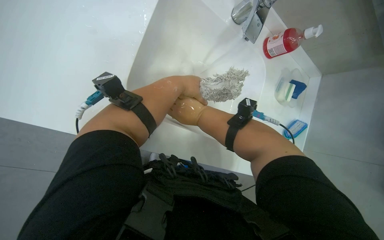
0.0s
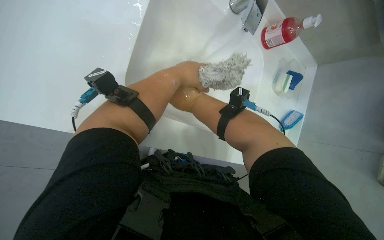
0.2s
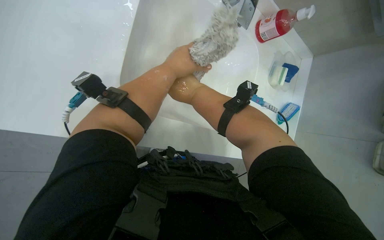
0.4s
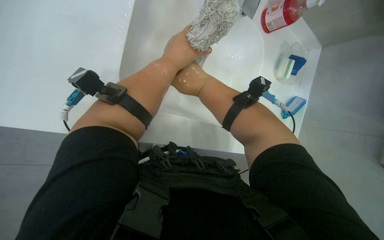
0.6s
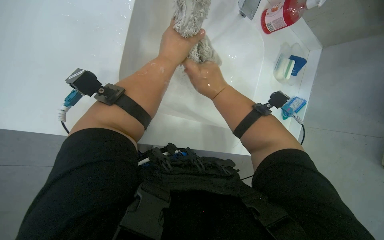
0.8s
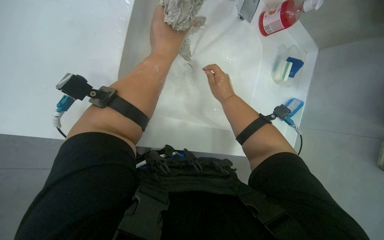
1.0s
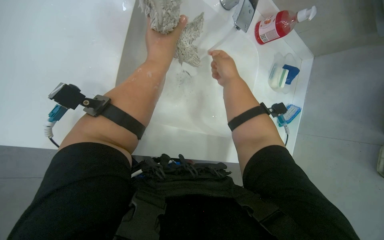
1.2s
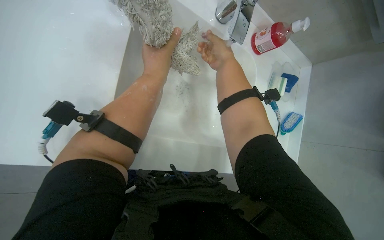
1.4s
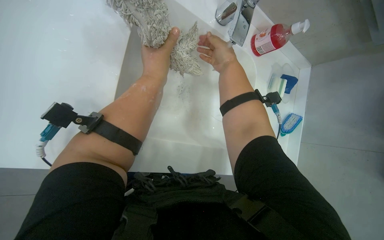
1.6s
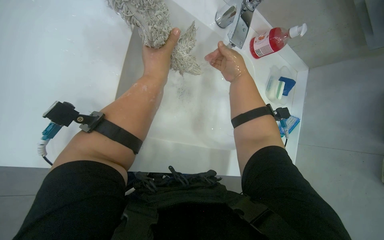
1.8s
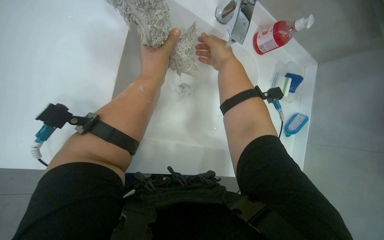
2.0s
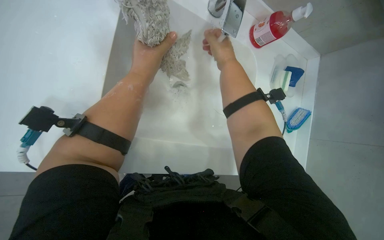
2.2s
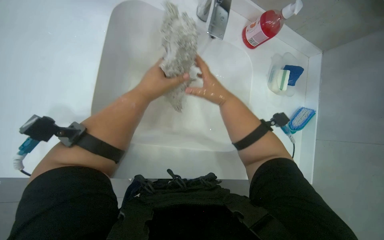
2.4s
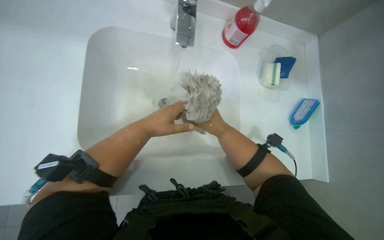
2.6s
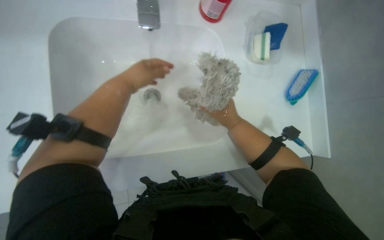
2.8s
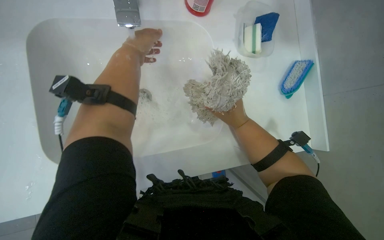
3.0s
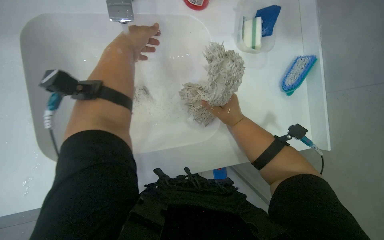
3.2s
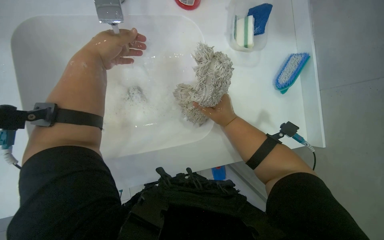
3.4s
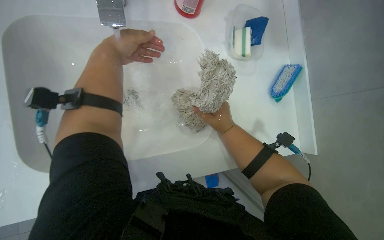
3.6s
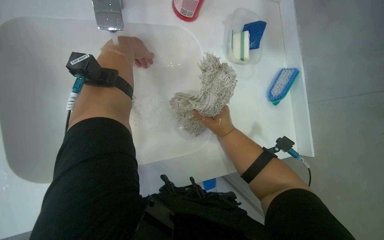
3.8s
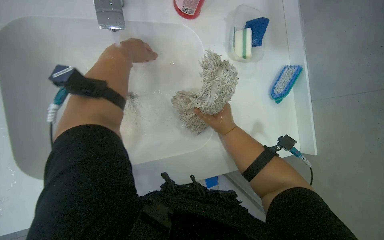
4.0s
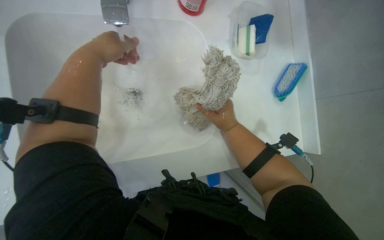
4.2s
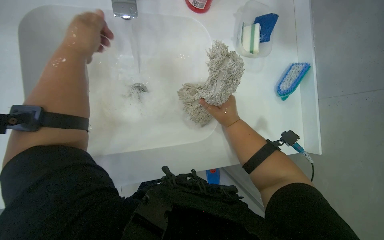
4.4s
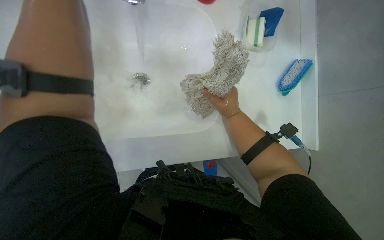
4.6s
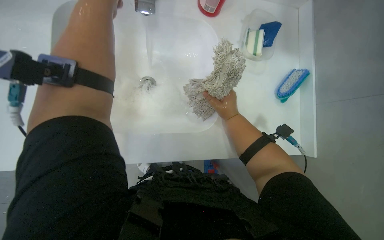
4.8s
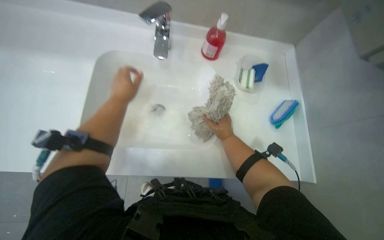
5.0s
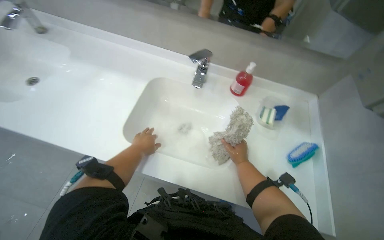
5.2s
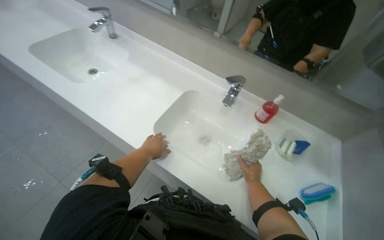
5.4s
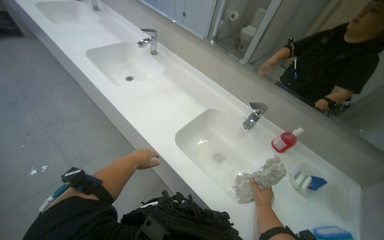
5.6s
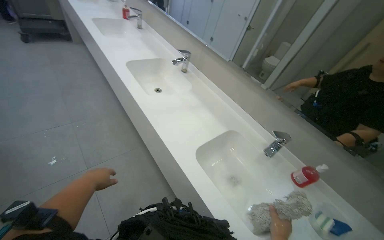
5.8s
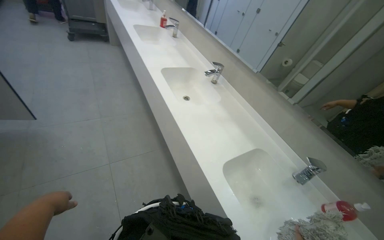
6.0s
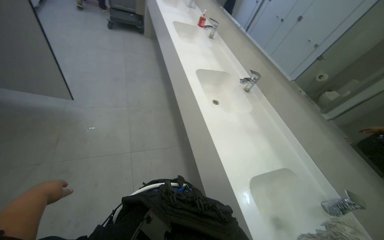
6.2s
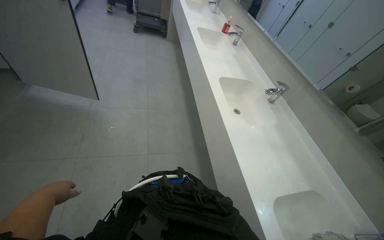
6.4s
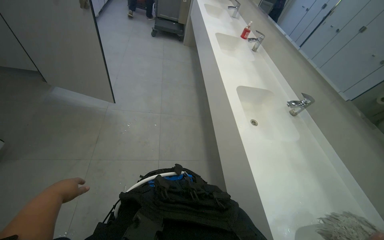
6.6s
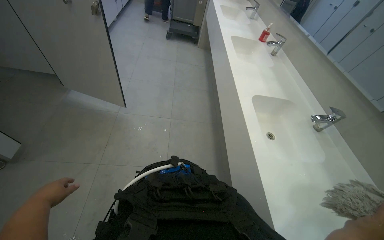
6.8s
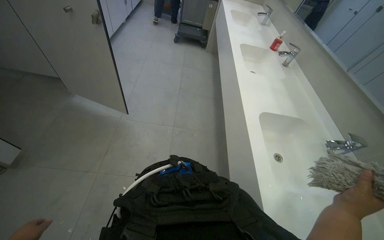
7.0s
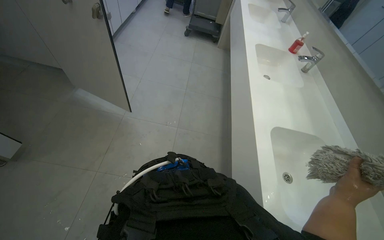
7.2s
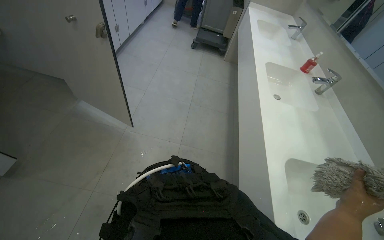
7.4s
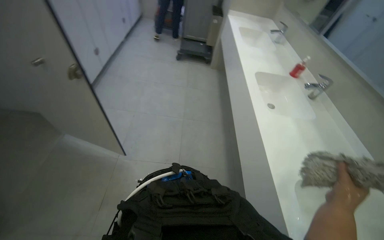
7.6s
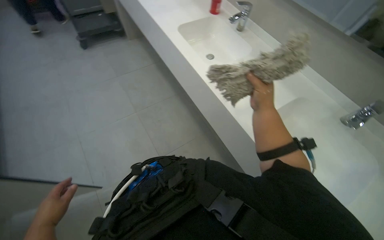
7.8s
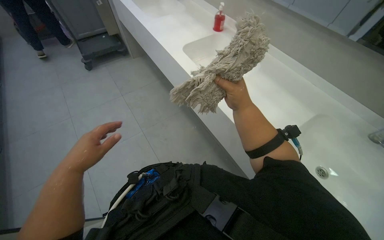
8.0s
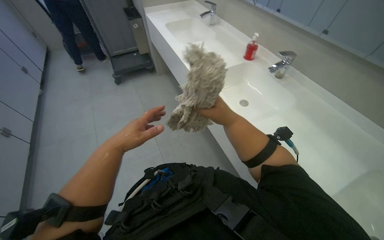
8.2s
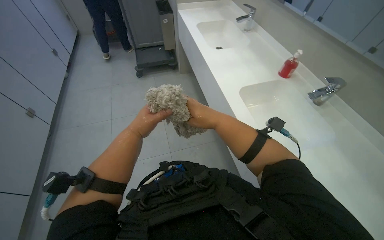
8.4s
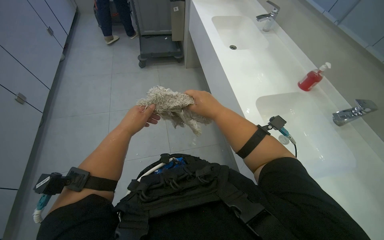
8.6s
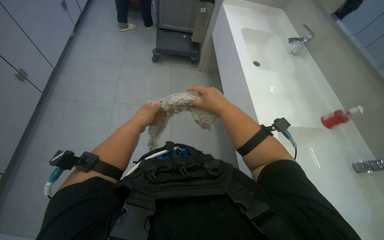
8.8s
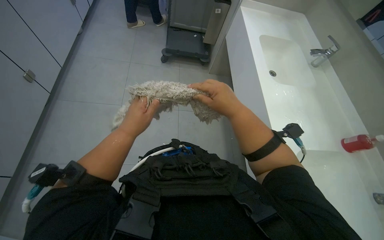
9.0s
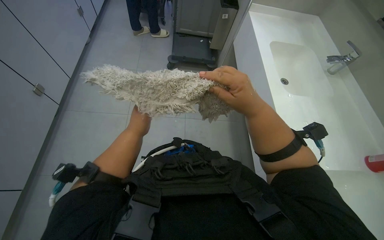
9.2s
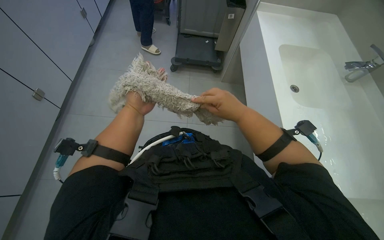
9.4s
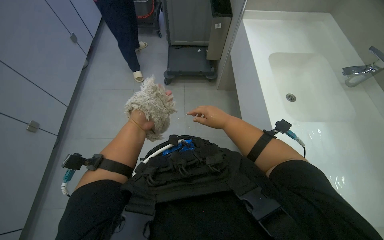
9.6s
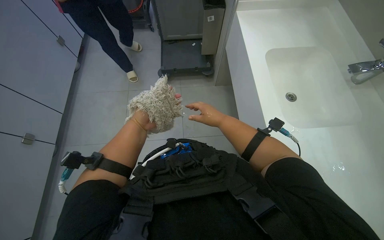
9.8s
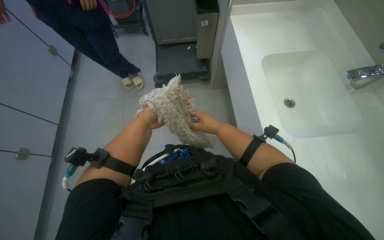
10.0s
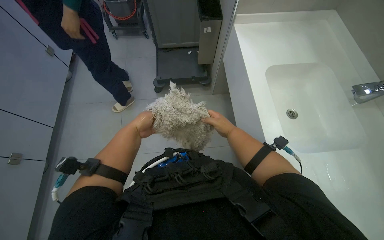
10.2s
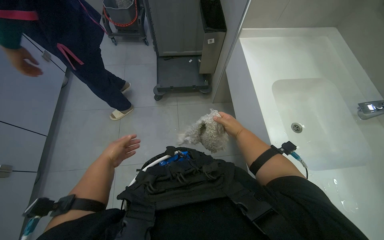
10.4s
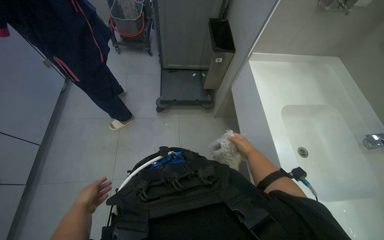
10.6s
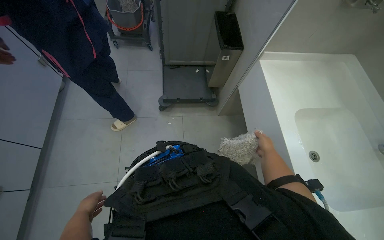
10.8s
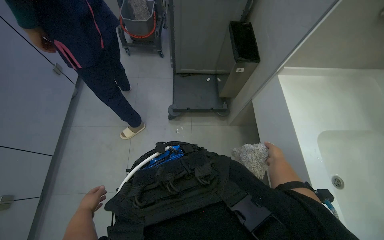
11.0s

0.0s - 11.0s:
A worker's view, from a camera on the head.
Job: preparing cleaning supplies.
The whole recording: Washing mop head in sink. The worker washes and wrings out the mop head in the sink, then places it into a bucket.
0.0s - 1.6s: The right hand travels up the picture and to the right by some 20 cm.
1.6s - 3.2s: The right hand travels down the picture by about 20 cm, while the left hand moves approximately 10 cm down the picture and comes back.
3.2s - 4.8s: The left hand shifts about 15 cm nearer to the camera.
4.8s - 6.2s: The camera travels some 60 cm. The head rotates roughly 75 degrees to the left. The wearer looks approximately 50 degrees further upward.
6.2s - 7.8s: The head travels approximately 80 cm.
7.8s - 9.4s: The camera travels about 60 cm. The wearer looks some 30 degrees further to the left.
9.4s - 11.0s: The camera is carried roughly 40 cm.

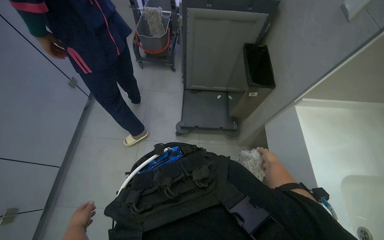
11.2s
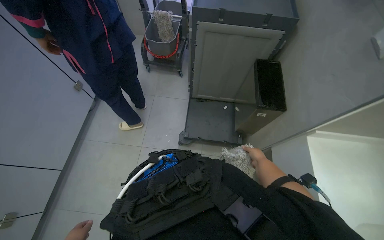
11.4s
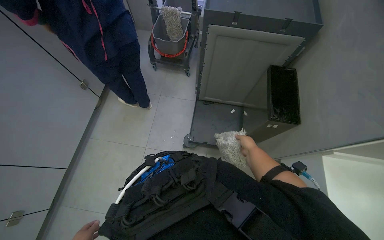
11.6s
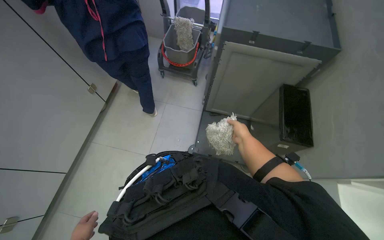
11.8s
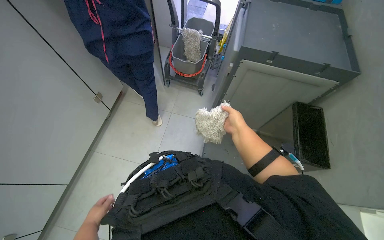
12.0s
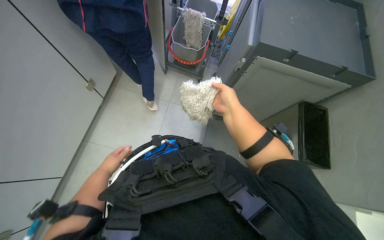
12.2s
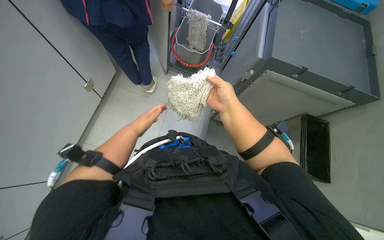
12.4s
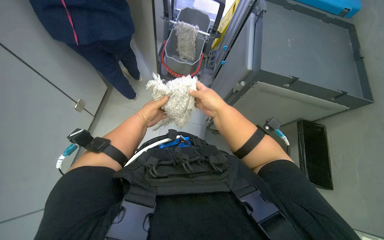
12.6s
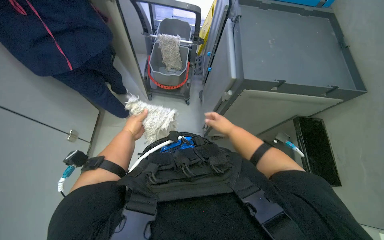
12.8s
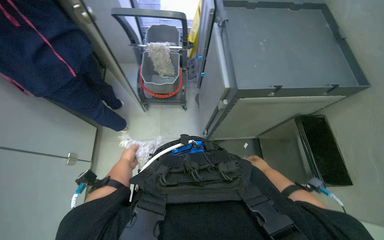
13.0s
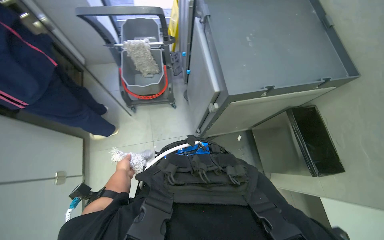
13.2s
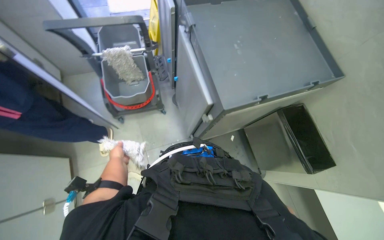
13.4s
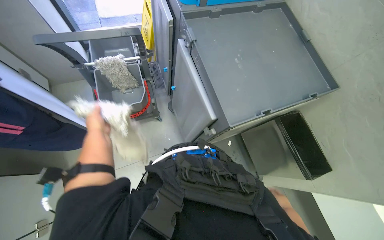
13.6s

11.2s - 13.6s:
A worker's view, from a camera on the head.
Job: preparing cleaning supplies.
The whole recording: Washing mop head in sink. The worker washes and wrings out the mop head in the sink, then places it into a bucket.
11.2s - 12.4s: The camera travels some 50 cm.
12.4s - 13.6s: The camera travels roughly 50 cm. The wearer looks approximately 35 degrees further to the right.

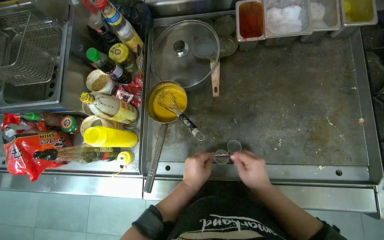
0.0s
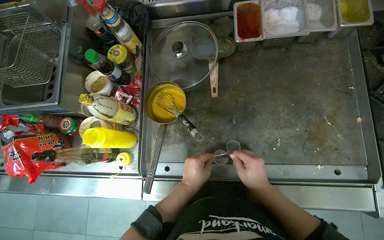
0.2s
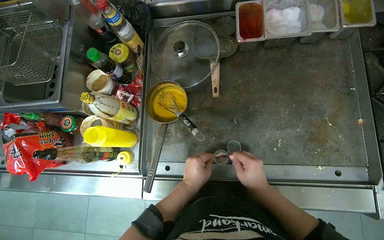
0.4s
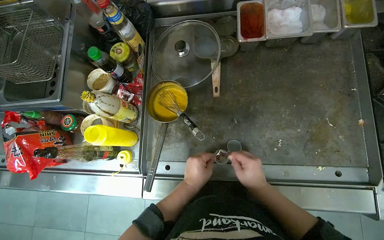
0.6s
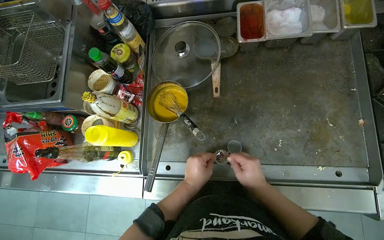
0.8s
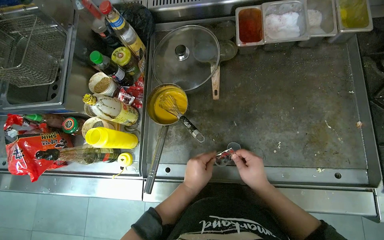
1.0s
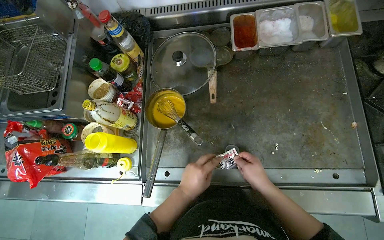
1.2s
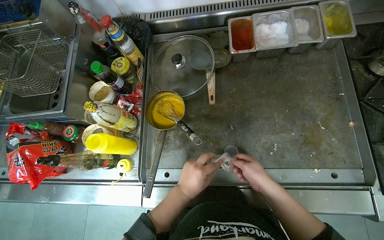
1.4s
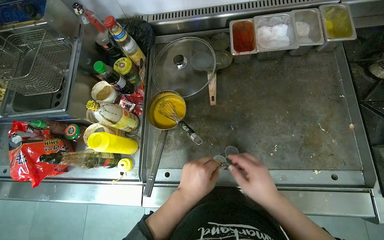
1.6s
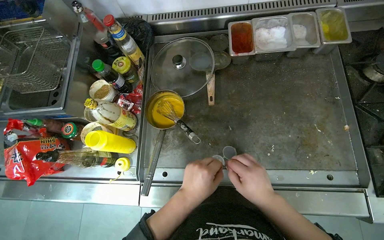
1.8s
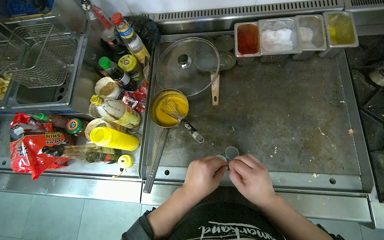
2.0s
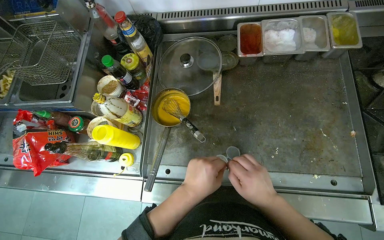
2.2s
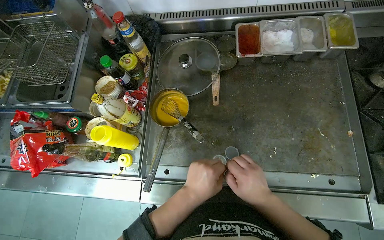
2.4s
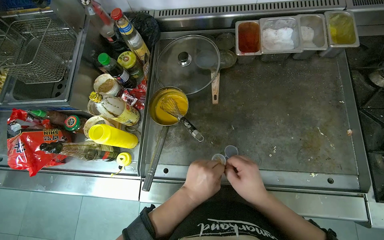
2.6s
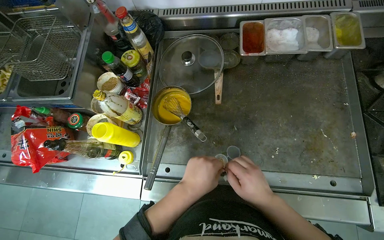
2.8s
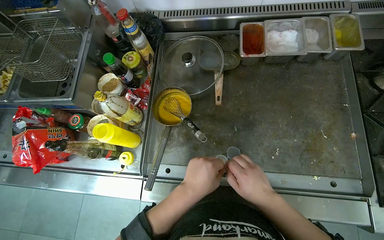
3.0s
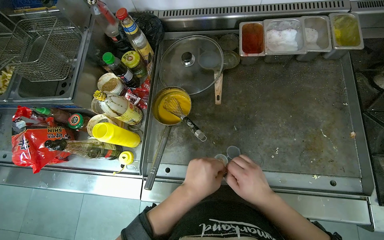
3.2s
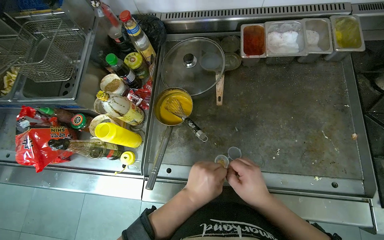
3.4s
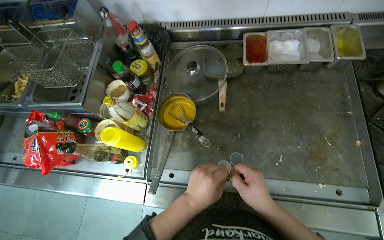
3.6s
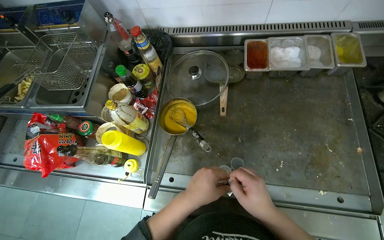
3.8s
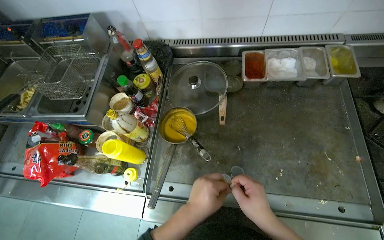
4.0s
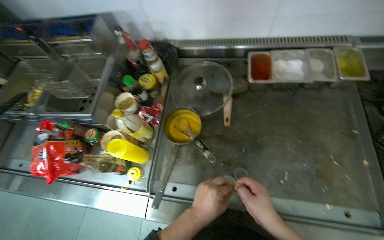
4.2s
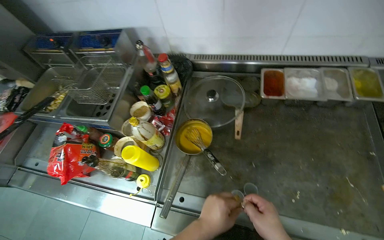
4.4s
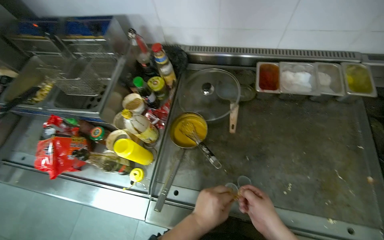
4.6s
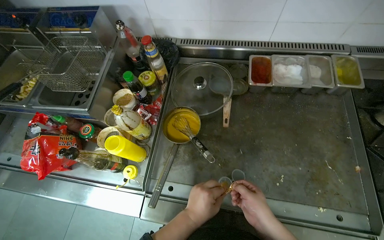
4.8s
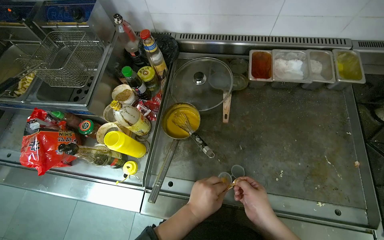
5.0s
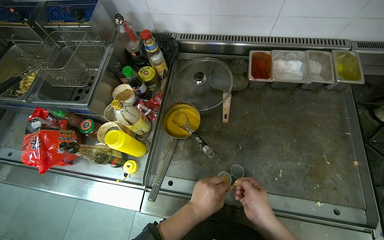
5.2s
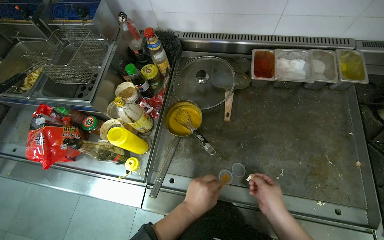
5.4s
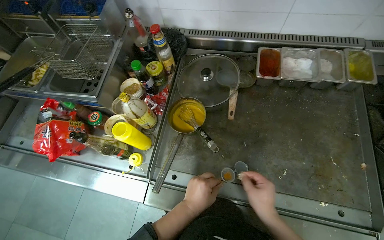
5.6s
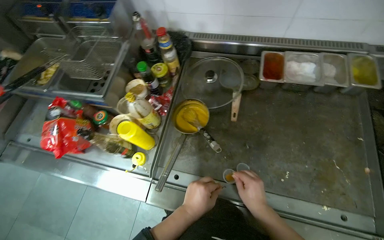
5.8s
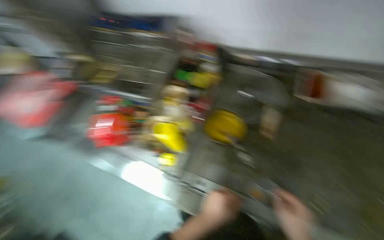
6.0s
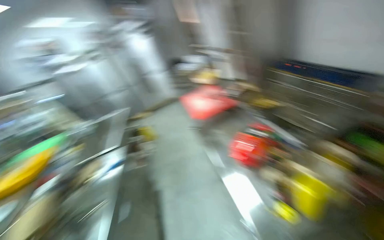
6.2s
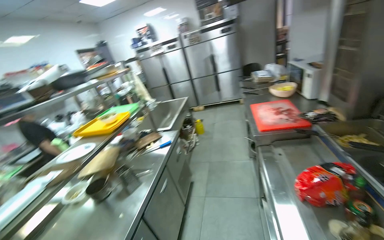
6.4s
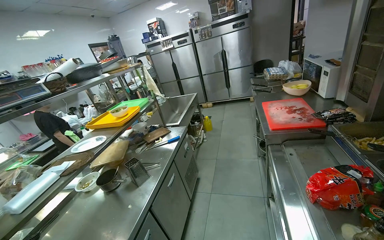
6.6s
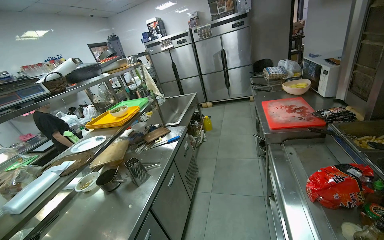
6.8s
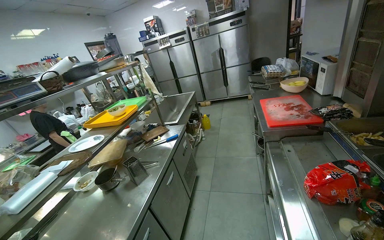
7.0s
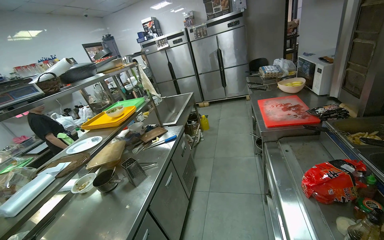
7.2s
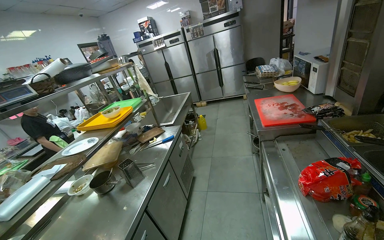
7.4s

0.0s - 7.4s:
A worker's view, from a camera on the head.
Job: preparing food.
The whole recording: Preparing condiments for serving. The worker opens small packets and pours their contents into small cups.
0.0s - 1.4s: The hands work in one place, with small movements.
3.0s - 4.4s: The hands make small movements and keep their place.
6.0s - 7.4s: The wearer looks some 80 degrees further to the left.
